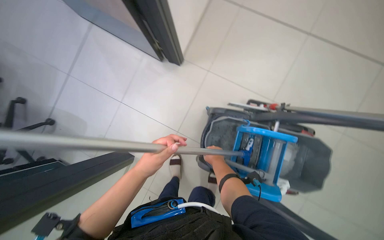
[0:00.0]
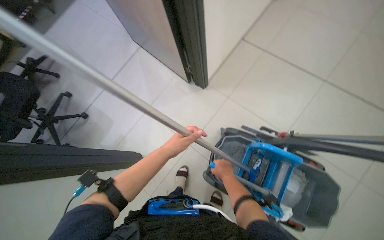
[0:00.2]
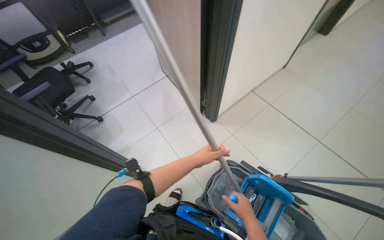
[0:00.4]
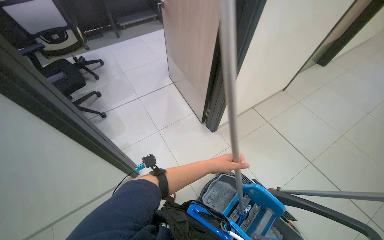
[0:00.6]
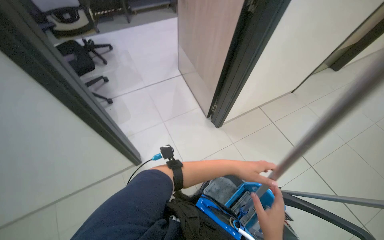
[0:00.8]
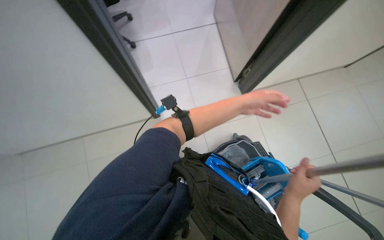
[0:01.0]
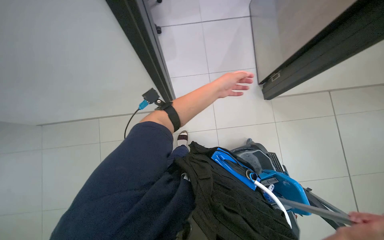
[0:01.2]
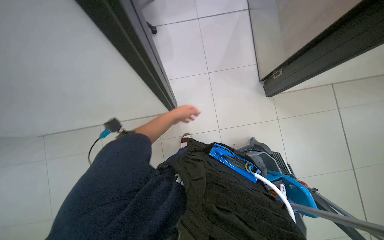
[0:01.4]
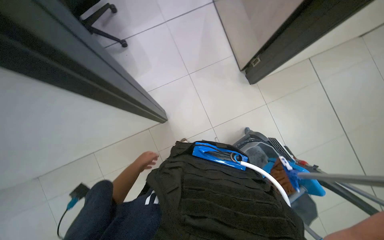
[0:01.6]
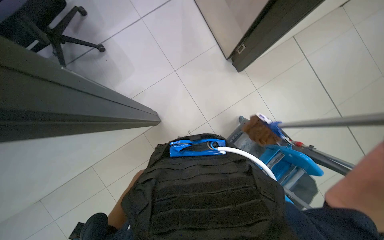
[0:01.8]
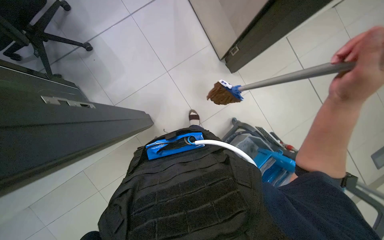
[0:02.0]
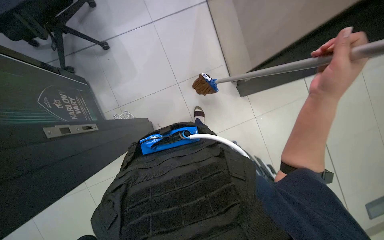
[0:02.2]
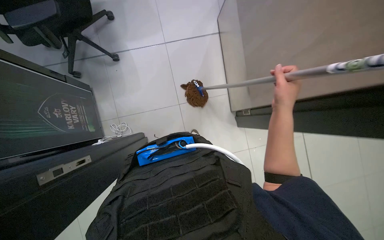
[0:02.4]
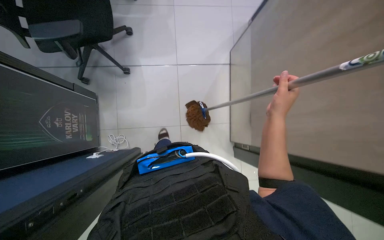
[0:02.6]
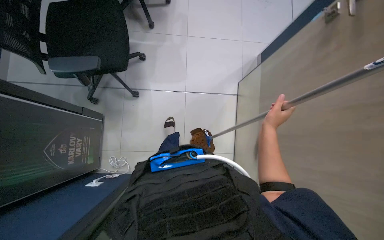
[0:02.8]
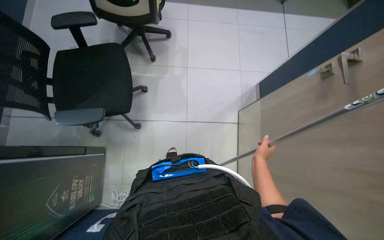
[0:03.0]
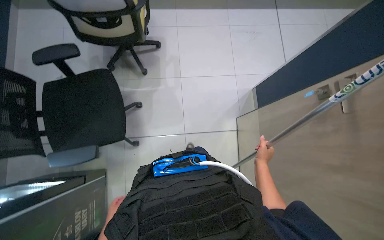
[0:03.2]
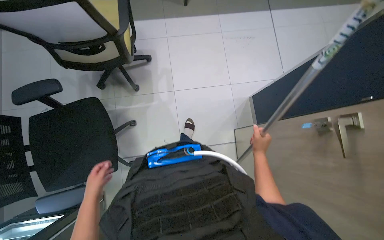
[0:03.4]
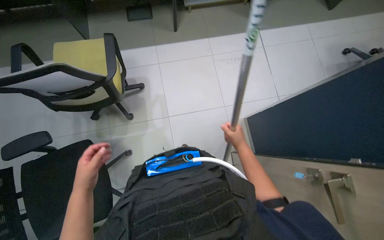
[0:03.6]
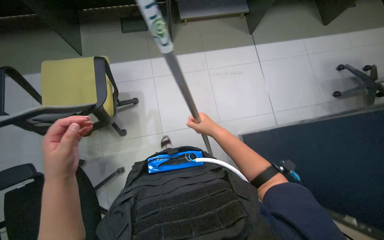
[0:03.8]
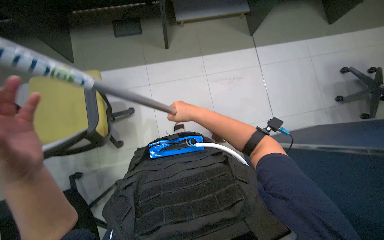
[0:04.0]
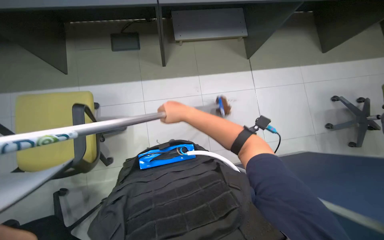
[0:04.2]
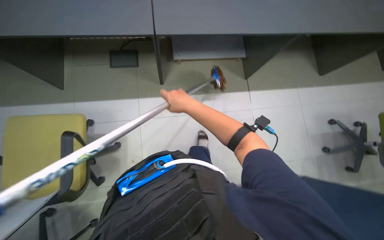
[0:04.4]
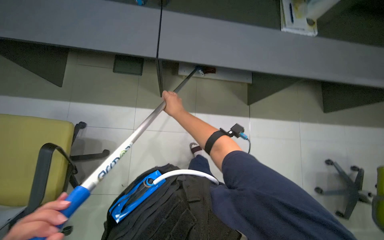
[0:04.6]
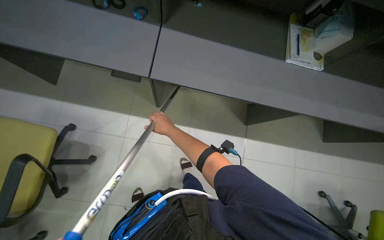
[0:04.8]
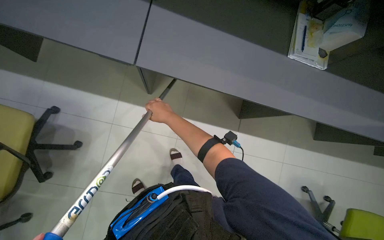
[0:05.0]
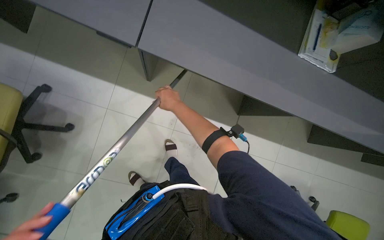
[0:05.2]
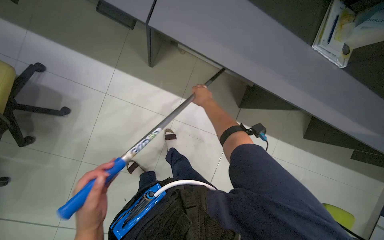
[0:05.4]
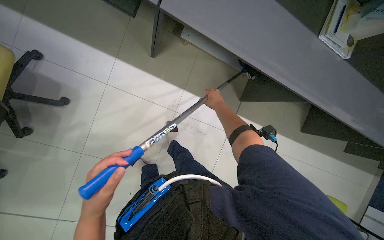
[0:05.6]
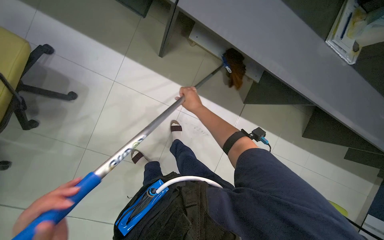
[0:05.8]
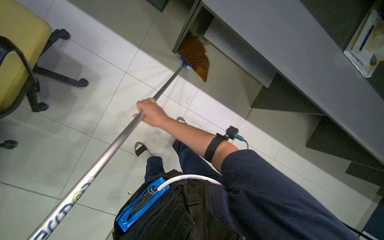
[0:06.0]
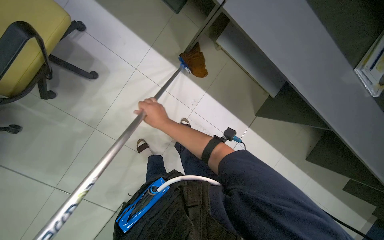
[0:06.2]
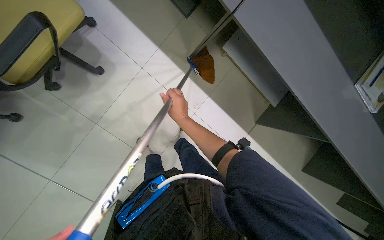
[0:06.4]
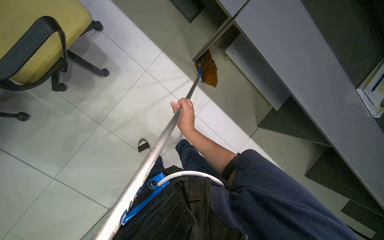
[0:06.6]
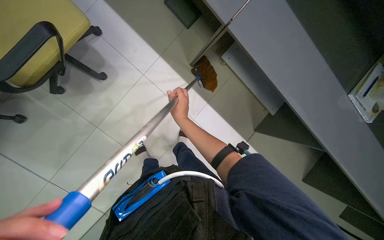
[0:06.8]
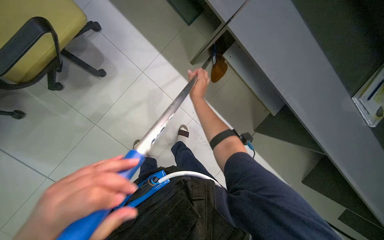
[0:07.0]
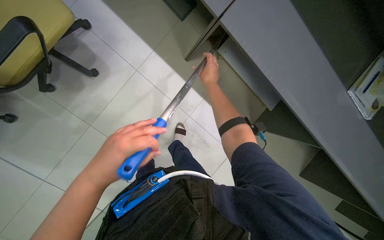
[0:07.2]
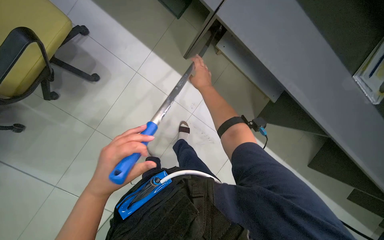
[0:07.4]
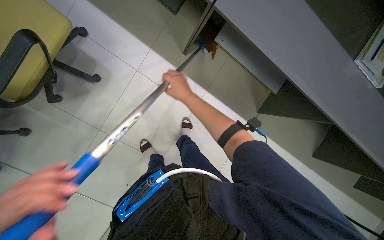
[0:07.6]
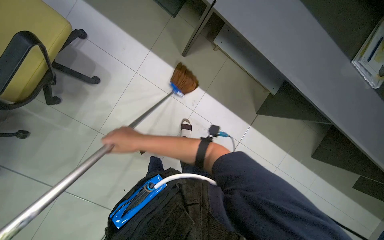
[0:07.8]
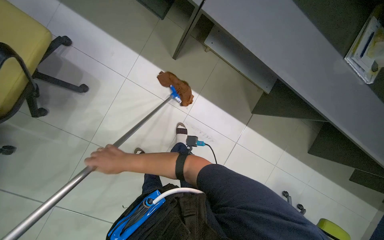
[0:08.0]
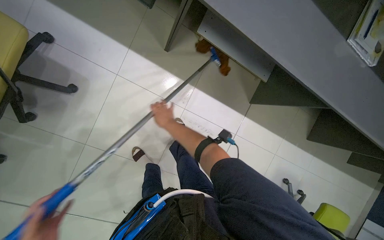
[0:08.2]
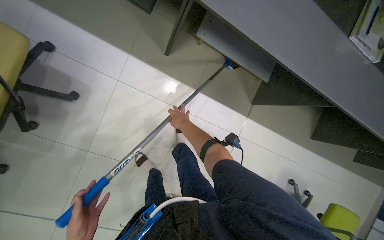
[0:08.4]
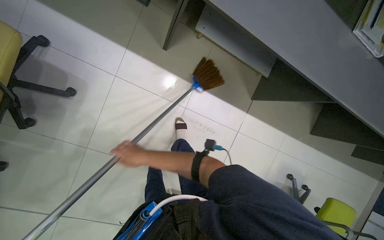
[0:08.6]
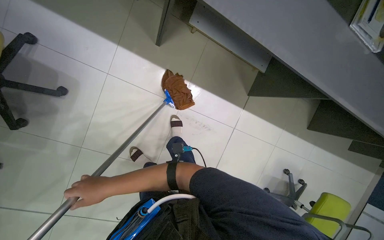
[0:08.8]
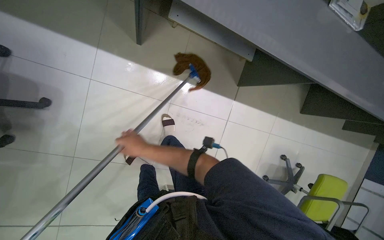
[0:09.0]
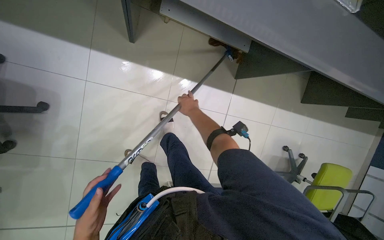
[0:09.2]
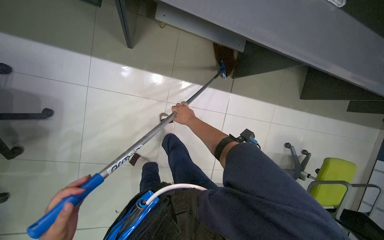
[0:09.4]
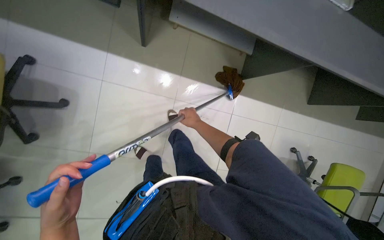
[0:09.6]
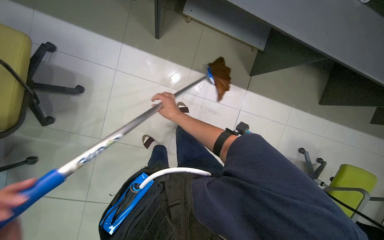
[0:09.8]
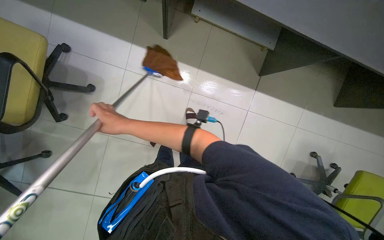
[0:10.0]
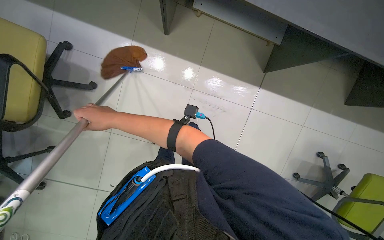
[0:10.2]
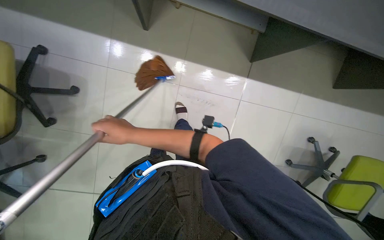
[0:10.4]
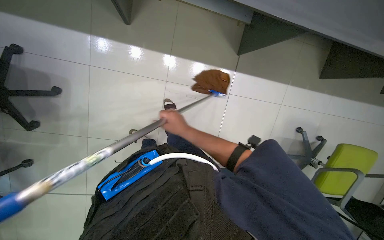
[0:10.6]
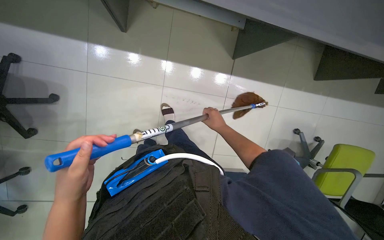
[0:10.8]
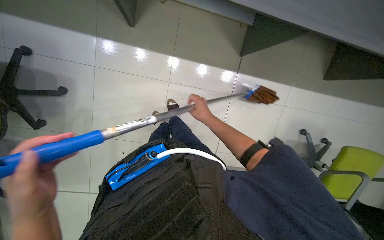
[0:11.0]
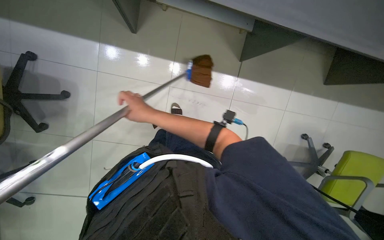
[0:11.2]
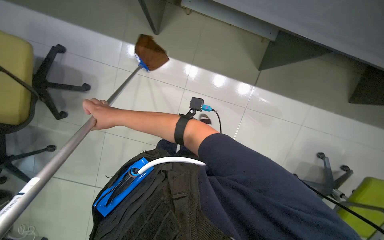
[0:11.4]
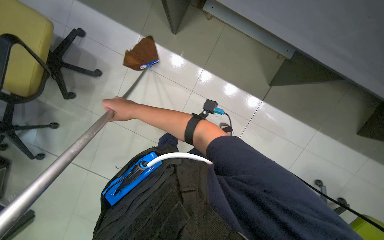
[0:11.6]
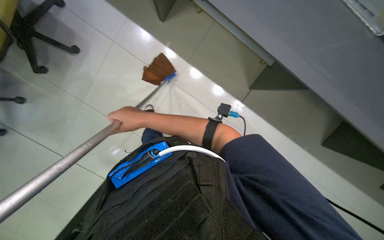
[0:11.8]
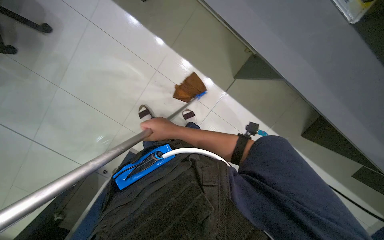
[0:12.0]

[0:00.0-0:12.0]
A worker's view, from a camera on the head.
Job: mopping floor.
The whole recording: Mopping office floor. The worker mops the office floor, moving chairs and wringing the mop as part of the cleaning process.
0:00.0 to 0:01.6: The wearer's head swings approximately 45 degrees to the left.
0:01.6 to 0:03.0: The head travels some 80 cm.
0:03.0 to 0:04.4: The camera travels about 90 cm. The camera pitches upward, by about 15 degrees.
0:04.4 to 0:06.0: The right hand moves to the left and farther from the camera, roughly 30 cm.
0:07.6 to 0:09.0: The right hand moves up and down the picture over some 25 cm, changing direction 2 times.

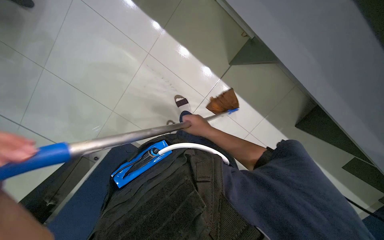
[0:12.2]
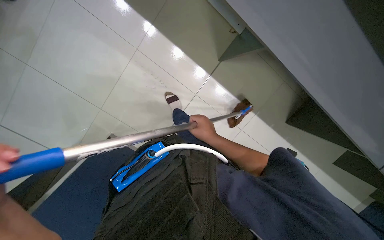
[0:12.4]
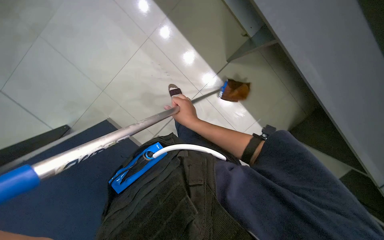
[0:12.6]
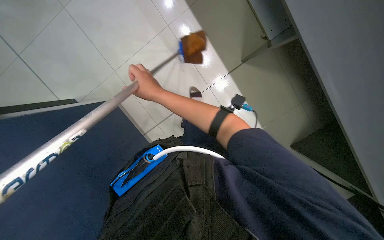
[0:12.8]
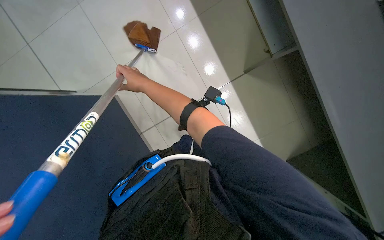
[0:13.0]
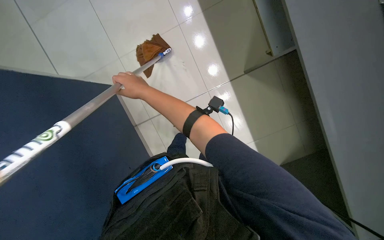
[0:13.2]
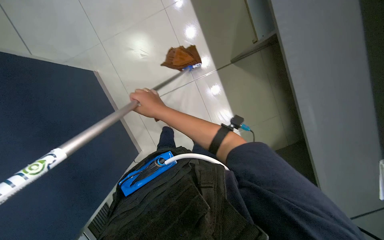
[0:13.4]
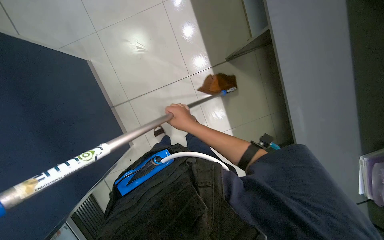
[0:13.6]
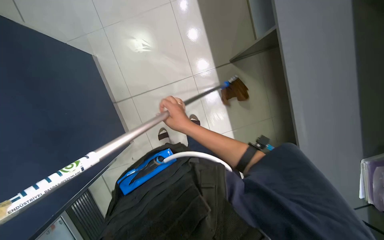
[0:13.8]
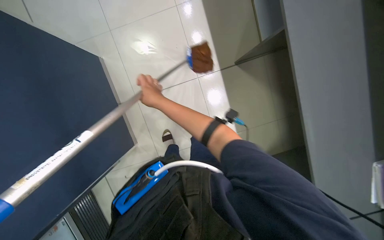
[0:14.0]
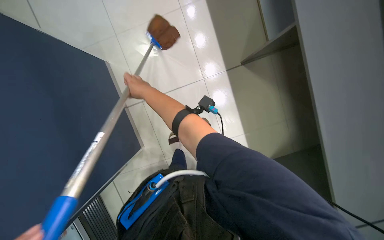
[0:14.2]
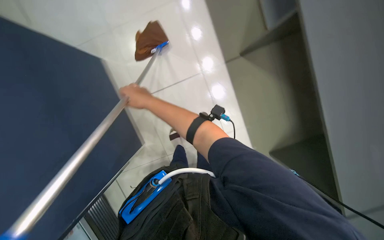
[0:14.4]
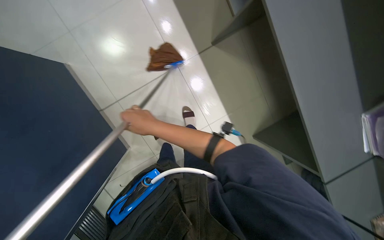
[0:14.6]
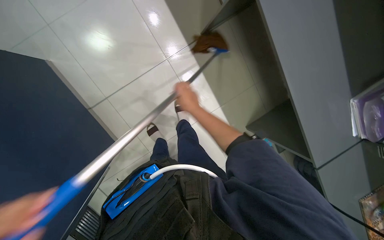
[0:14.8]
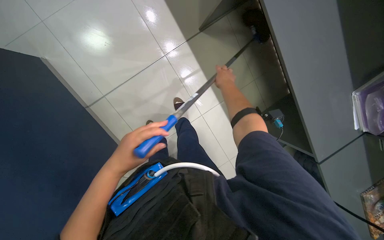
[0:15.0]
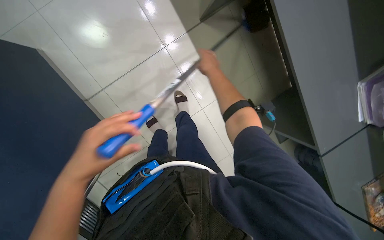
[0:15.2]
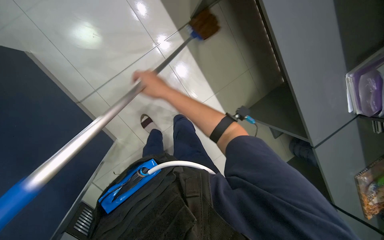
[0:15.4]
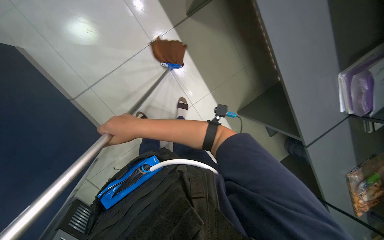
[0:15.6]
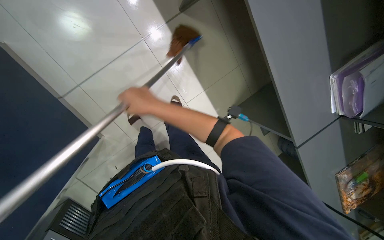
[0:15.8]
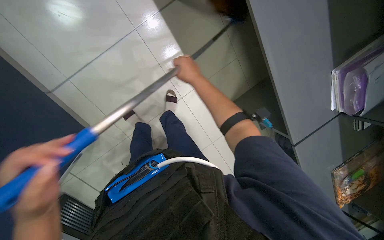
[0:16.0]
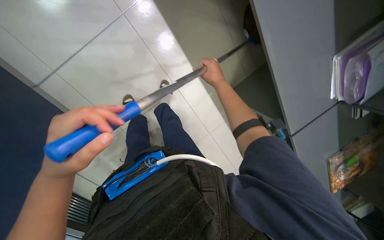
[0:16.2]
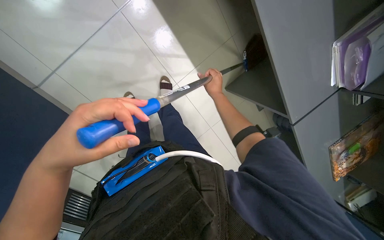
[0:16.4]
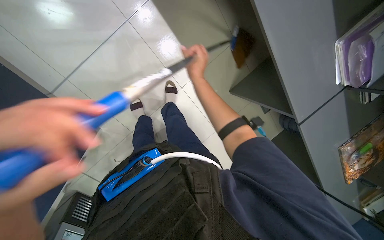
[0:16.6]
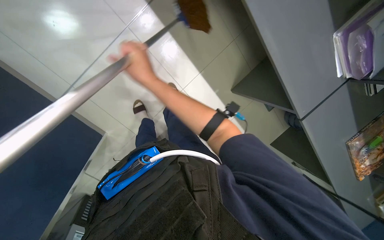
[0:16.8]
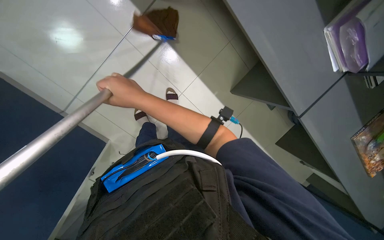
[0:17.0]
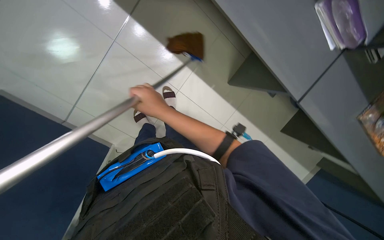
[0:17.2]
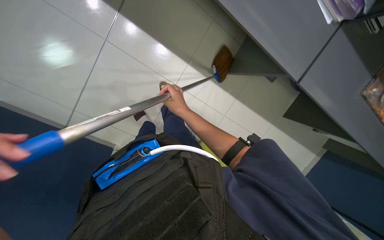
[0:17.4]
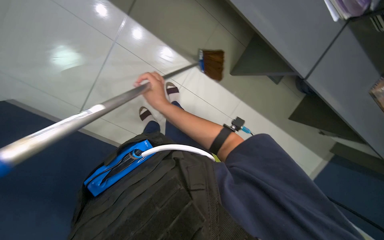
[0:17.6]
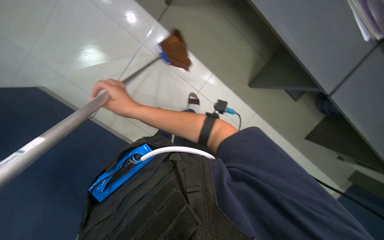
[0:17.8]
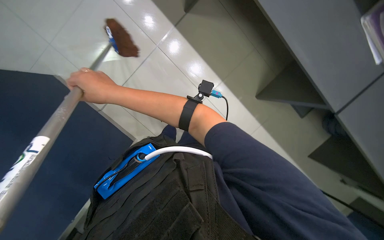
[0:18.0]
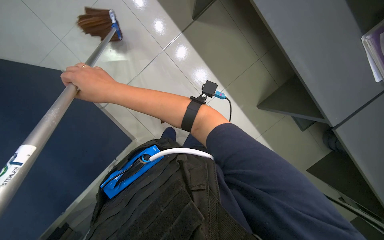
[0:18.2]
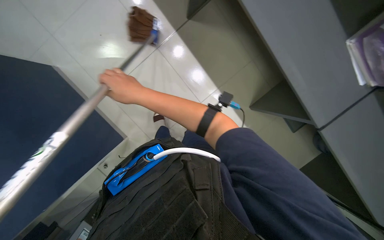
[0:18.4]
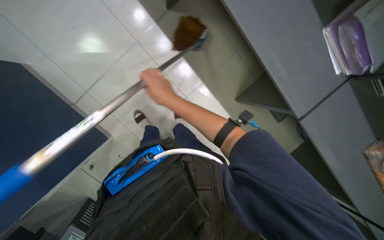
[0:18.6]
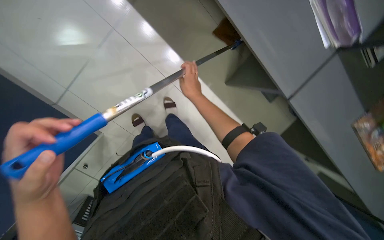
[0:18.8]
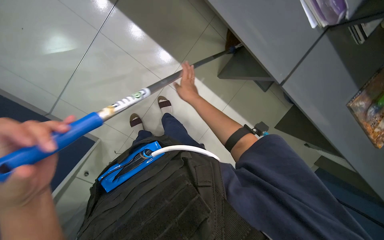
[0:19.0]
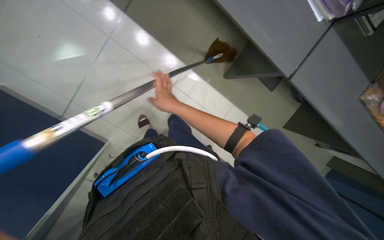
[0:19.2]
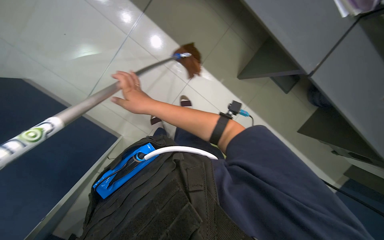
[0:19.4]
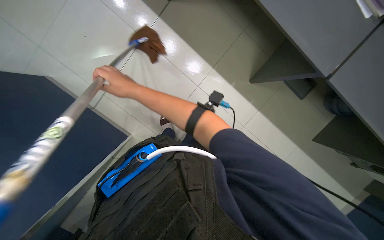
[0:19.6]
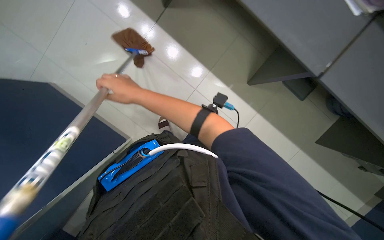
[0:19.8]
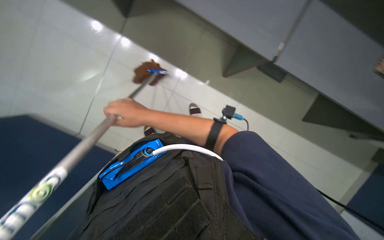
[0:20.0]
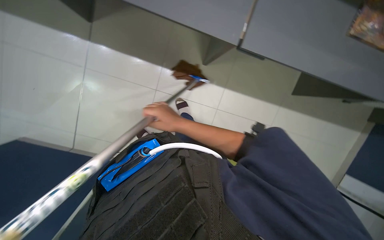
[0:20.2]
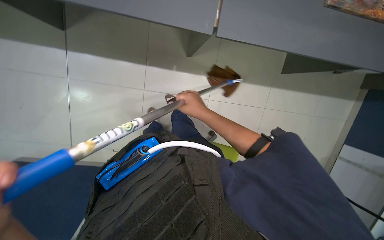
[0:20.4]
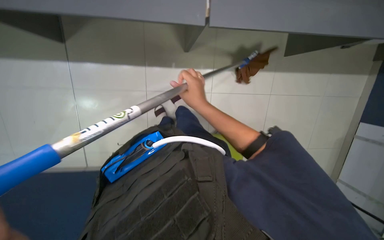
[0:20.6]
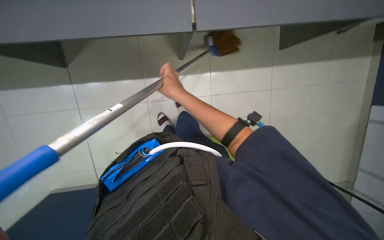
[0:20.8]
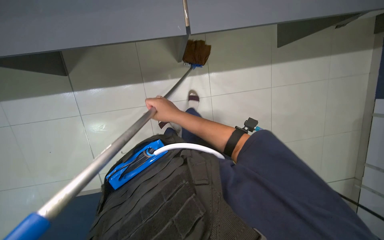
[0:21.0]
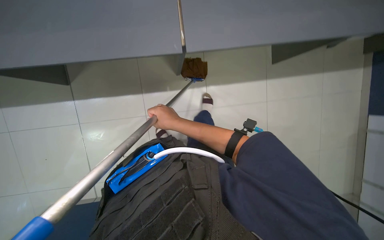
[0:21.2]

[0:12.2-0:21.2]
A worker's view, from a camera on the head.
Job: mopping floor.
The whole recording: Mopping office floor. The worker mops the office floor, moving chairs and wringing the mop as part of the cleaning process.
0:12.2 to 0:13.8: The right hand moves some 20 cm to the left and comes back.
0:13.8 to 0:15.2: The right hand travels to the left and back again, about 15 cm each way.
0:15.2 to 0:16.6: The right hand swings left and right, approximately 25 cm each way, with 2 reversals.
0:16.6 to 0:18.2: The right hand goes nearer and farther, approximately 20 cm each way, reversing 2 times.
0:18.2 to 0:19.8: The right hand is displaced farther from the camera by roughly 10 cm.
0:19.8 to 0:21.2: The right hand shifts some 10 cm down the picture.
